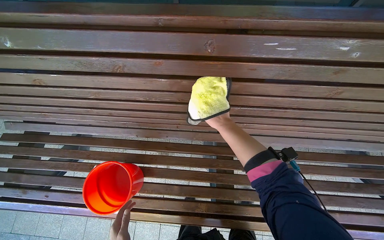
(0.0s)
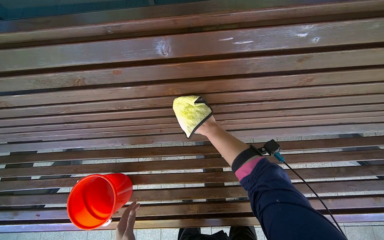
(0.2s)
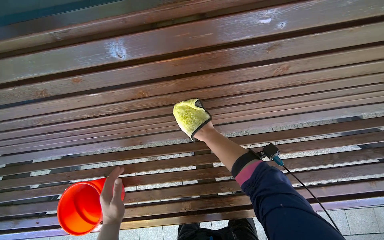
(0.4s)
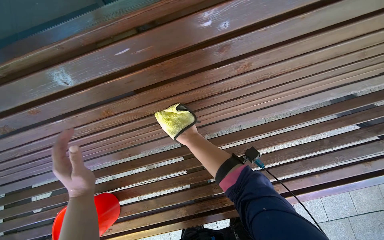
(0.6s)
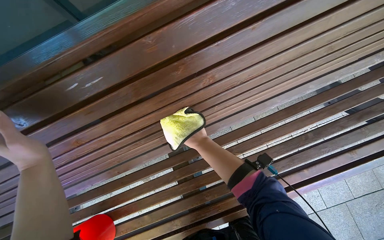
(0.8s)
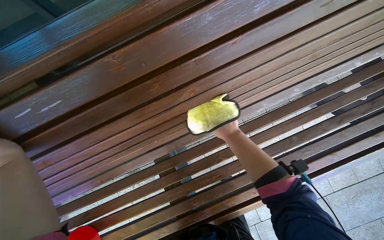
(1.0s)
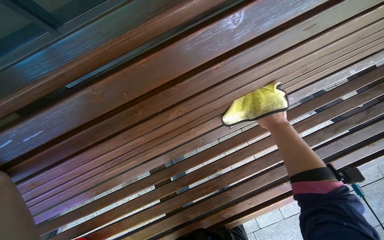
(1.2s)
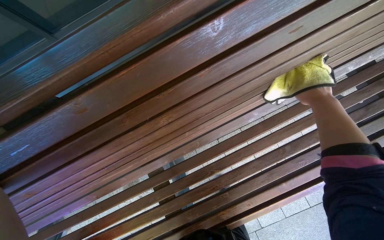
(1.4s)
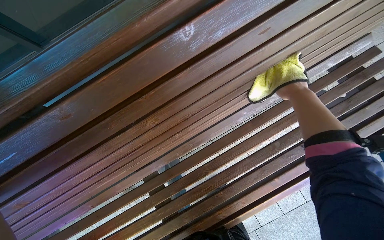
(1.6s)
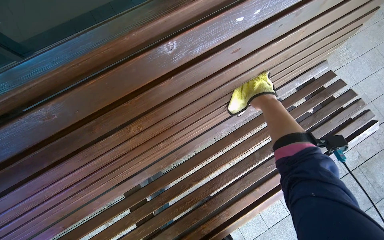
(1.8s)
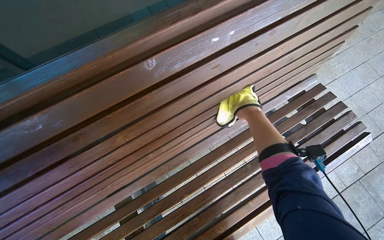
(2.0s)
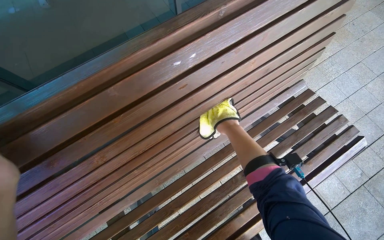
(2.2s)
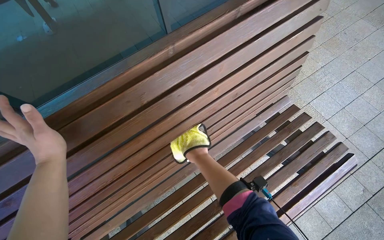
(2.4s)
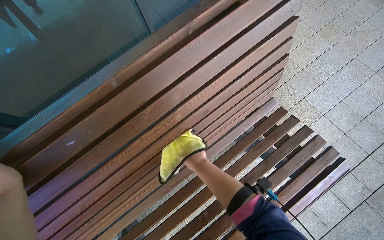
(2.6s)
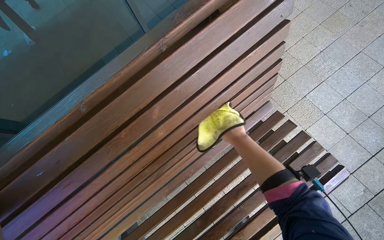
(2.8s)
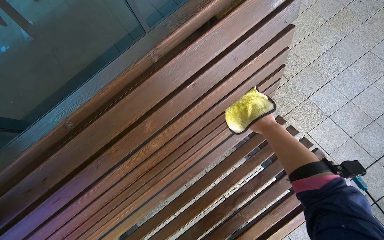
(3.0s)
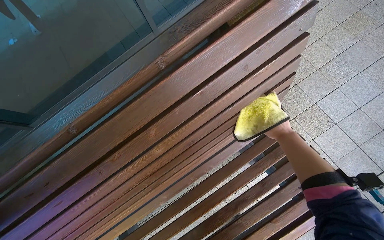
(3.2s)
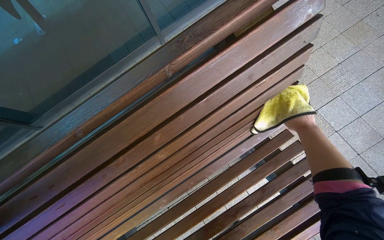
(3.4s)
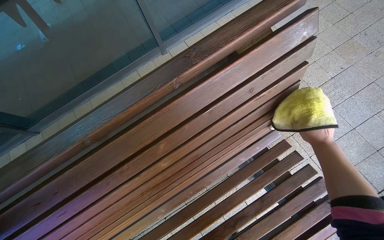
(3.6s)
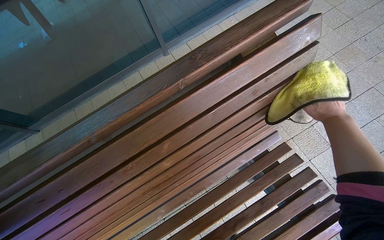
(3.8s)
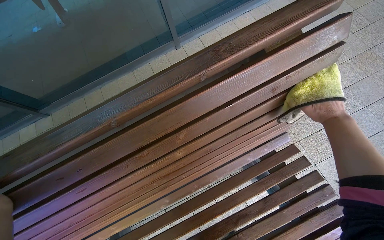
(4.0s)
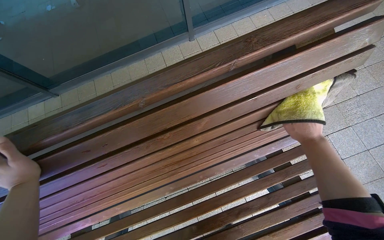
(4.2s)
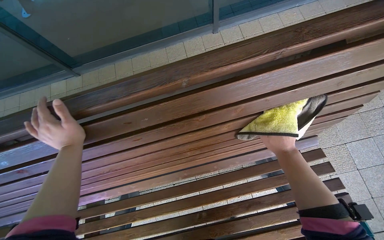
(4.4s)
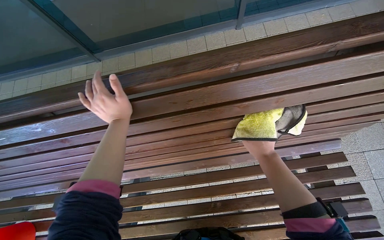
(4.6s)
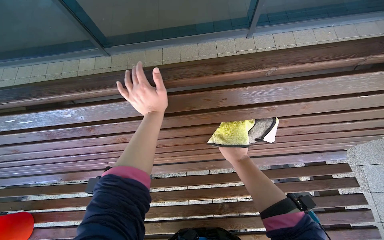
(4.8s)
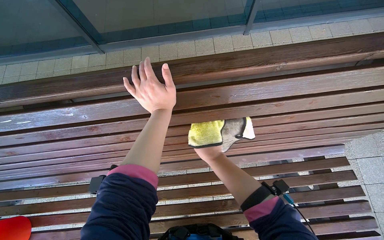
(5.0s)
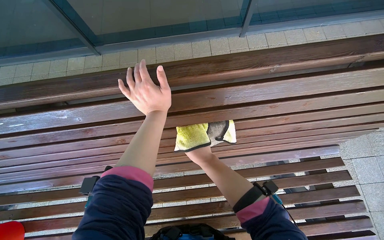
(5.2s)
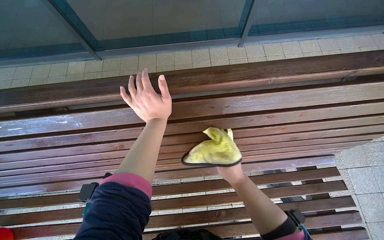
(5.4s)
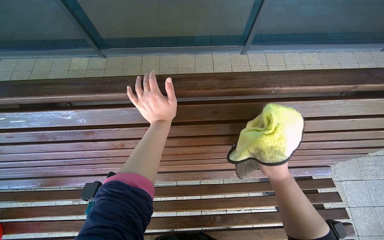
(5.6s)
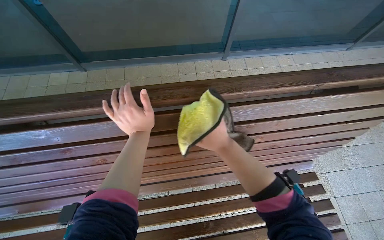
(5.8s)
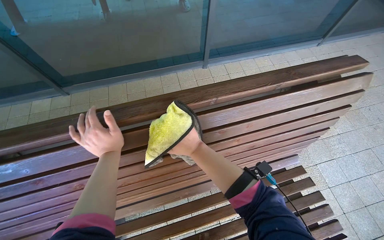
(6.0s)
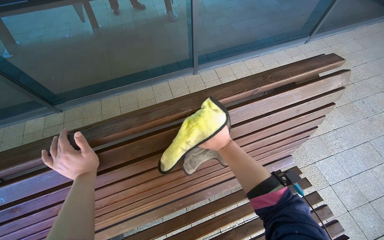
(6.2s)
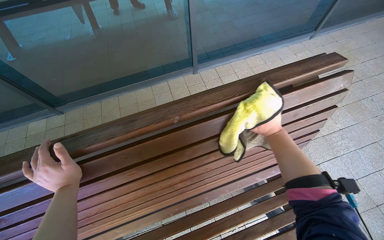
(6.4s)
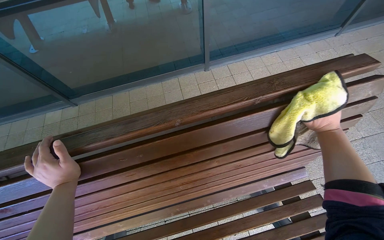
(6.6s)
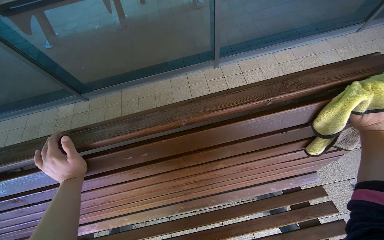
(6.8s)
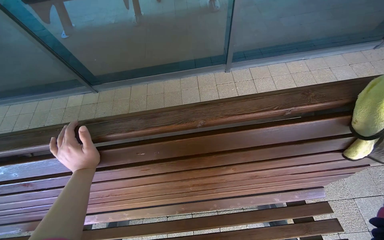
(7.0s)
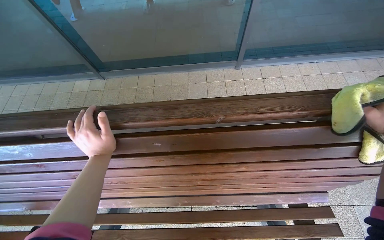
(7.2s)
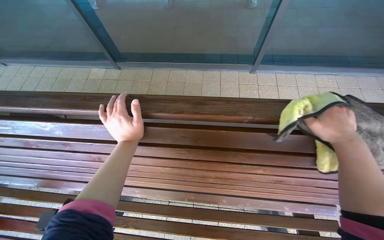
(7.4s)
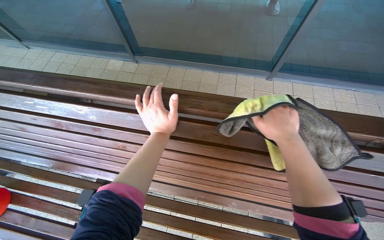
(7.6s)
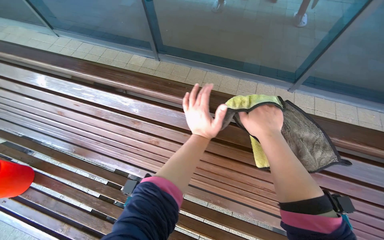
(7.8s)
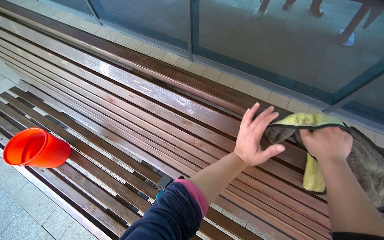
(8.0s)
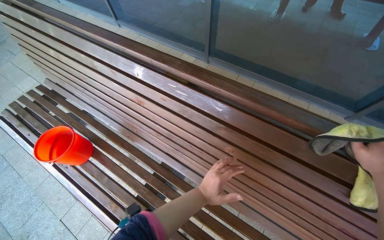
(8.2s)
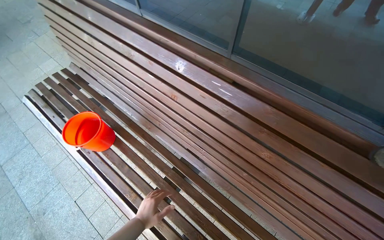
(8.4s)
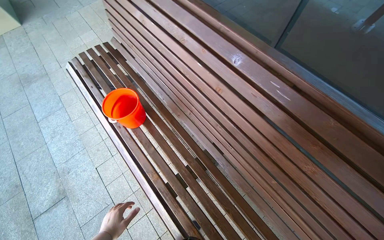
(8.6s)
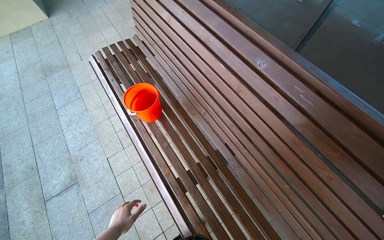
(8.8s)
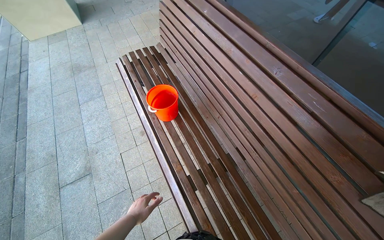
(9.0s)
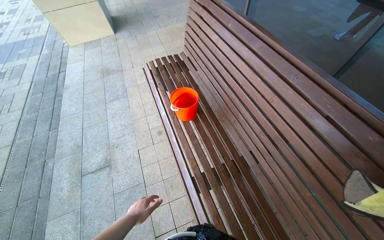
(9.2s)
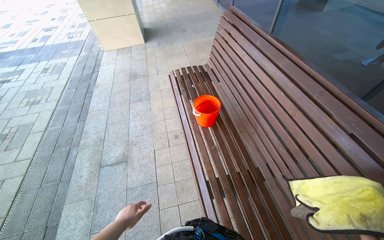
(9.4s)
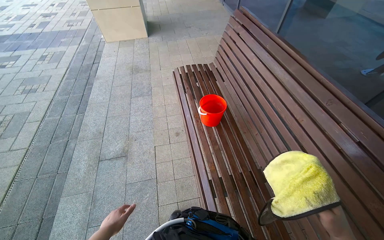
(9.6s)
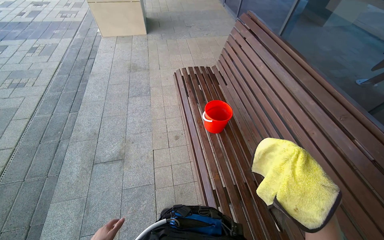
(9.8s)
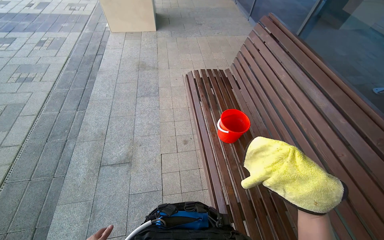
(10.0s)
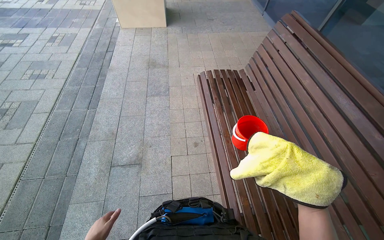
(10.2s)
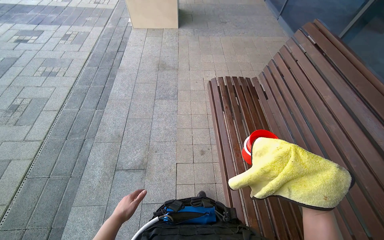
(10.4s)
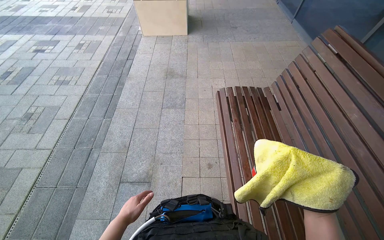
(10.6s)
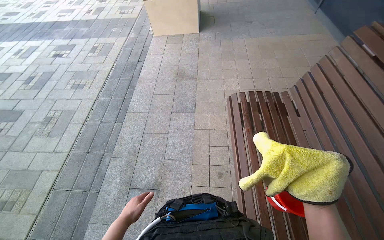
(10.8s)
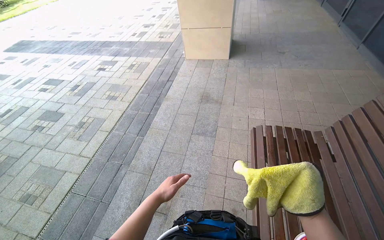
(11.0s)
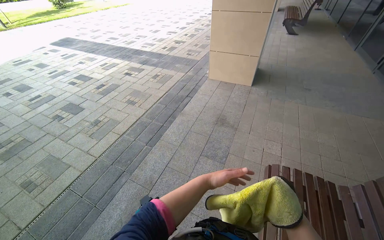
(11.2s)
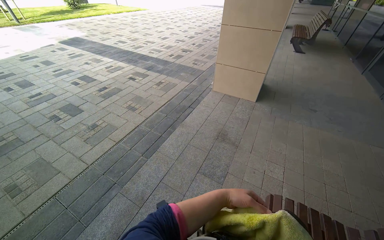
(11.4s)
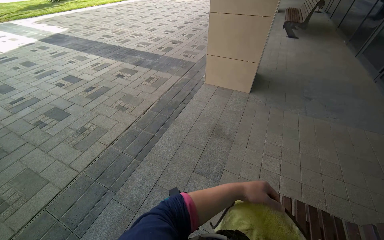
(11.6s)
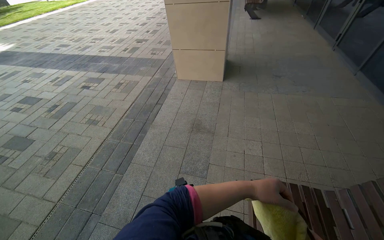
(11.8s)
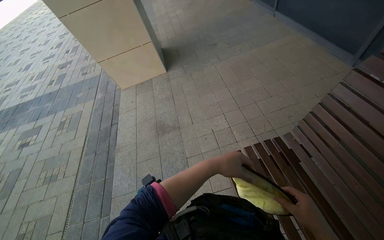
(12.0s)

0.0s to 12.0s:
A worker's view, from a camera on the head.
Job: wiping surfaces.
The whole recording: Cleaning wooden bench. The worker cleans the wooden bench with a cloth and a bucket of water.
0.0s to 1.6s: The camera is carried approximately 60 cm. Everything in view rotates roughly 35 degrees counterclockwise.
1.6s to 3.0s: The camera is carried some 60 cm.
3.0s to 4.4s: The right hand goes to the right and returns, approximately 15 cm each way.
4.4s to 6.0s: The right hand goes left and right, some 25 cm each way, reversing 2 times.
6.0s to 7.6s: The head turns to the left by some 25 degrees.
7.6s to 9.0s: The camera is carried approximately 60 cm. The head rotates roughly 50 degrees to the left.
9.0s to 10.4s: The head travels to the left, approximately 50 cm.
10.4s to 12.0s: The head travels approximately 80 cm.

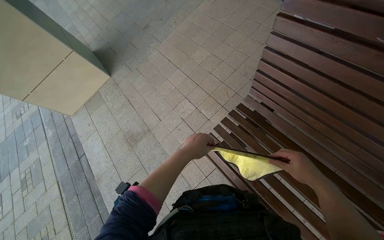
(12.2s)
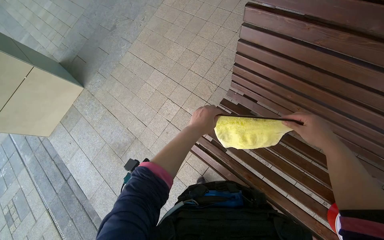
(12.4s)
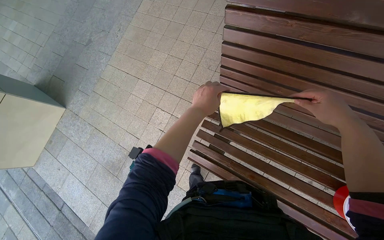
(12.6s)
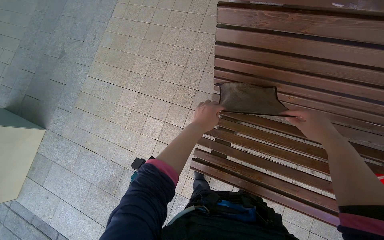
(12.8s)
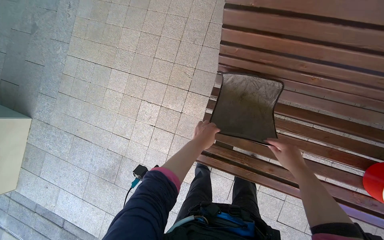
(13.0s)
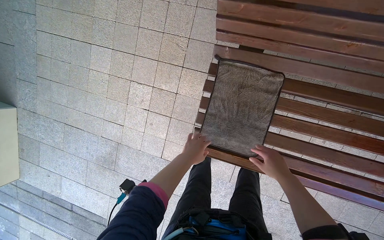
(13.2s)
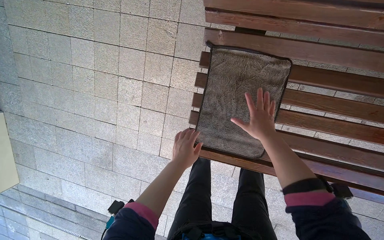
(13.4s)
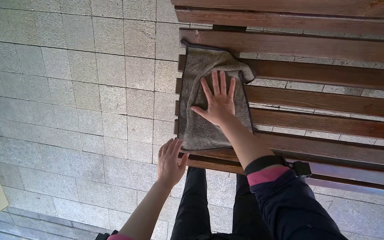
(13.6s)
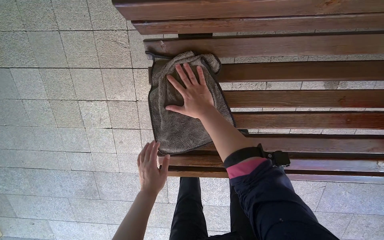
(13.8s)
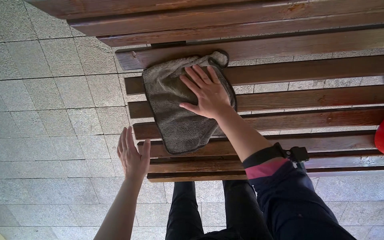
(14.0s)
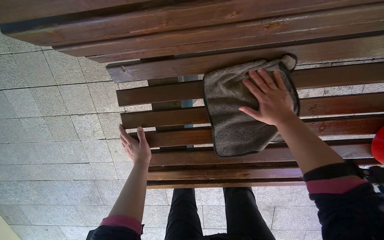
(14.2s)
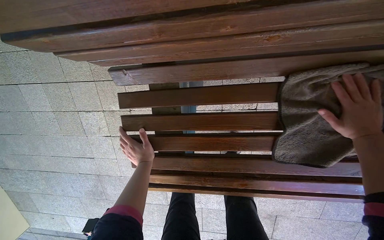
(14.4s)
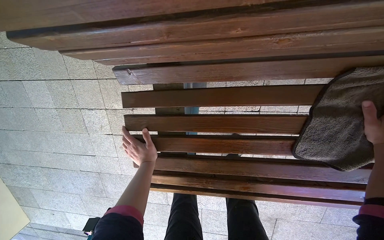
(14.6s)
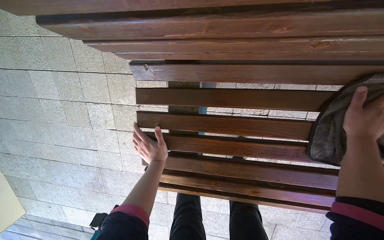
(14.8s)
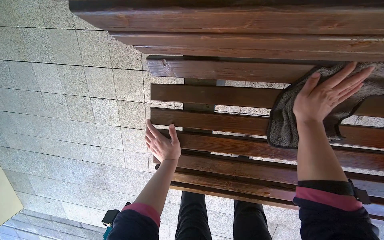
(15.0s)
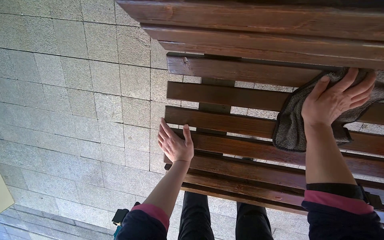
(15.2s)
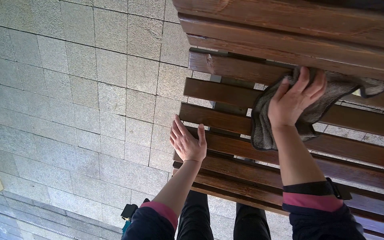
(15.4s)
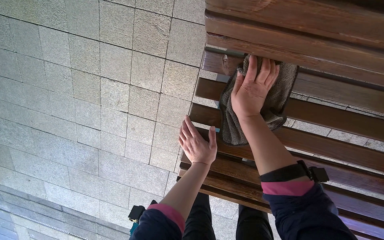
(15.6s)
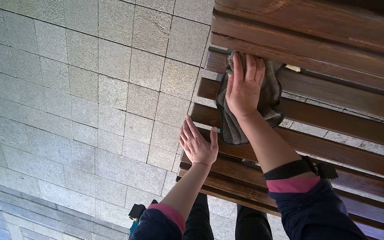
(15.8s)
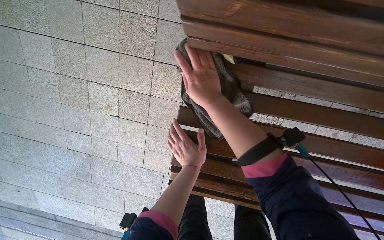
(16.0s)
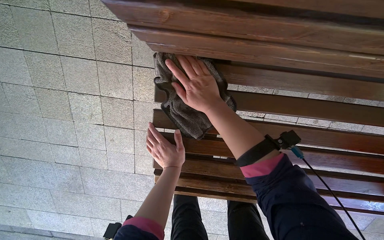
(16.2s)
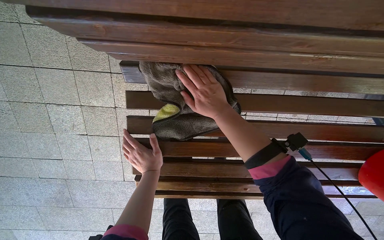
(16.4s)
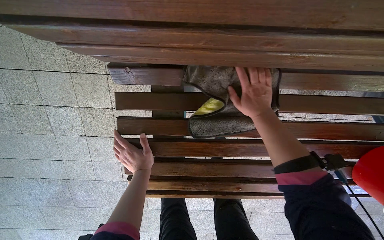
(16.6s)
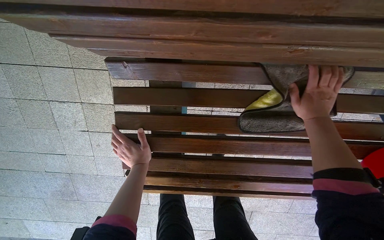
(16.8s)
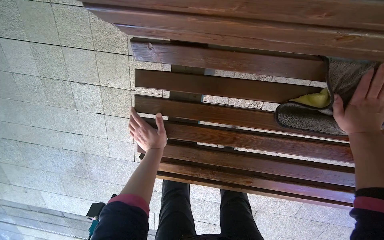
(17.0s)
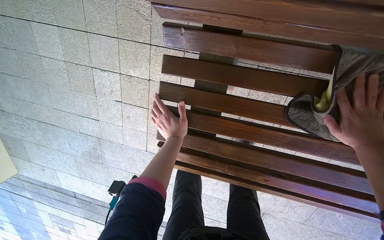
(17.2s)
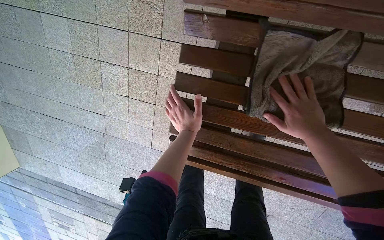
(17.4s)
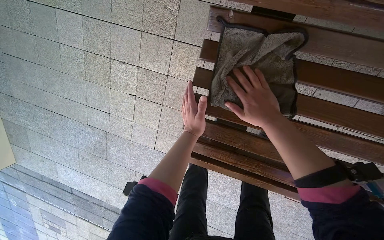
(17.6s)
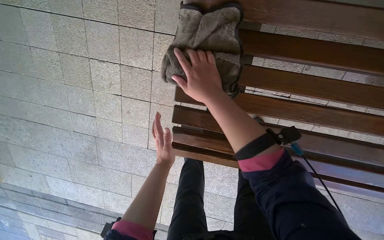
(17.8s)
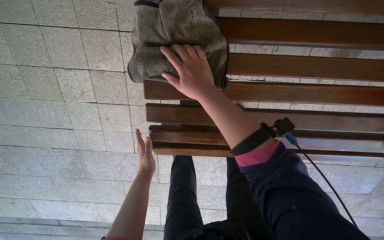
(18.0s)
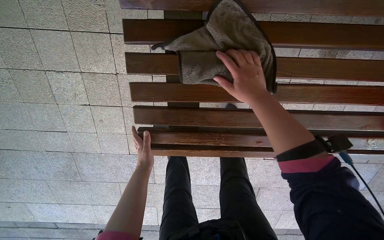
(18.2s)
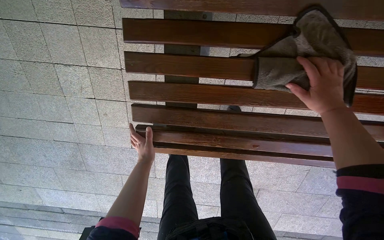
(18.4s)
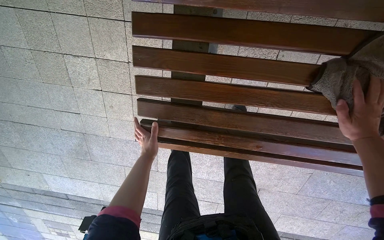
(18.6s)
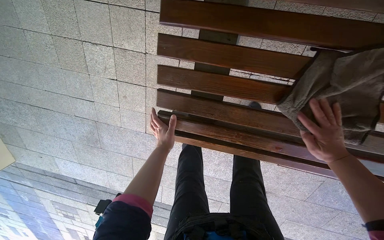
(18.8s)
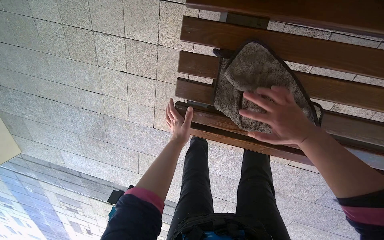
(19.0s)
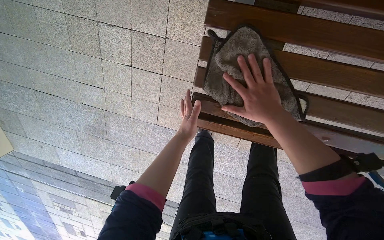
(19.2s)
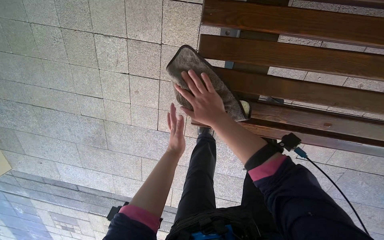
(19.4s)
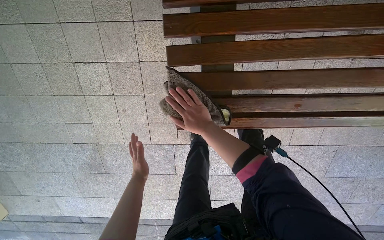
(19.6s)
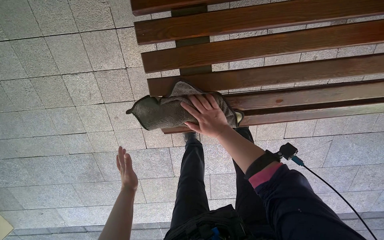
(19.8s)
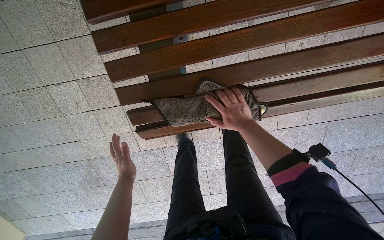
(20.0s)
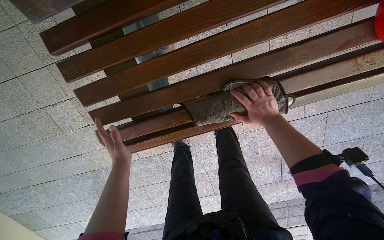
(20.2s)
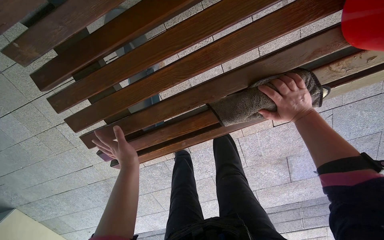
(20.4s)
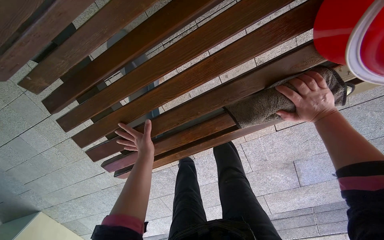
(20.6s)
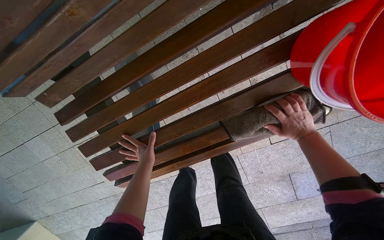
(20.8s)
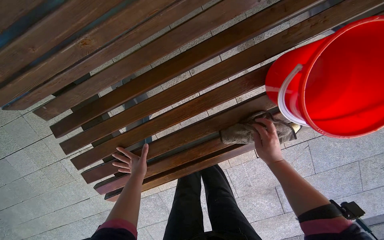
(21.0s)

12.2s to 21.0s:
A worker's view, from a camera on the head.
Job: wiping surfaces.
The whole recording: Cleaning wooden bench. The worker cleans the wooden bench with a cloth and a bucket of water.
12.2s to 13.6s: The camera travels about 60 cm. The wearer's head swings some 45 degrees to the right. The camera pitches downward, by roughly 25 degrees.
13.6s to 15.2s: The left hand travels farther from the camera by approximately 10 cm.
16.6s to 18.0s: The right hand shifts about 30 cm to the left.
18.0s to 19.6s: The left hand moves to the left and farther from the camera, some 20 cm. The right hand goes approximately 20 cm down the picture and farther from the camera, and goes to the right and returns, about 50 cm each way.
19.6s to 21.0s: The head travels roughly 50 cm.
